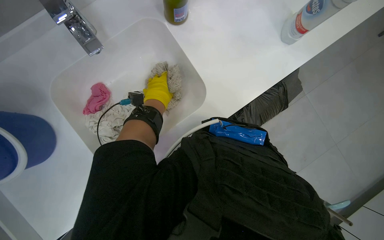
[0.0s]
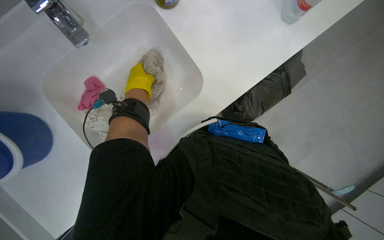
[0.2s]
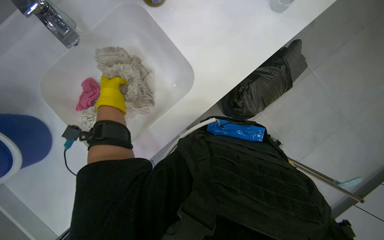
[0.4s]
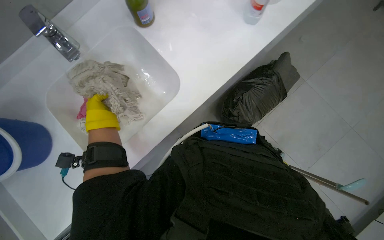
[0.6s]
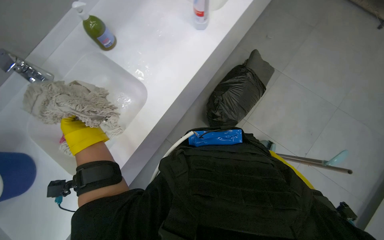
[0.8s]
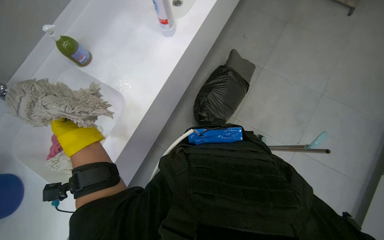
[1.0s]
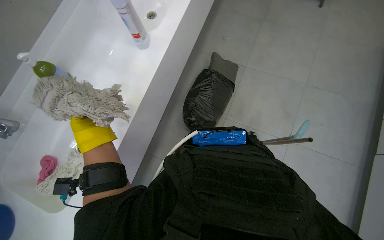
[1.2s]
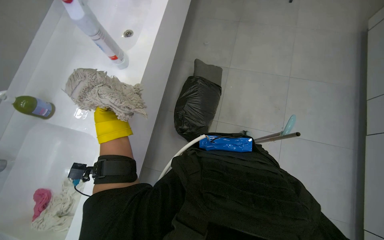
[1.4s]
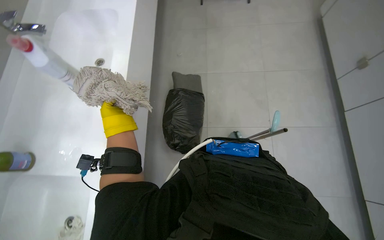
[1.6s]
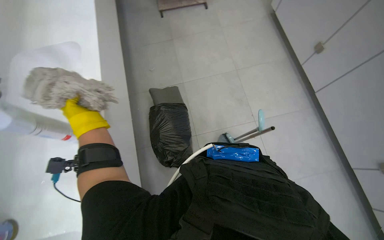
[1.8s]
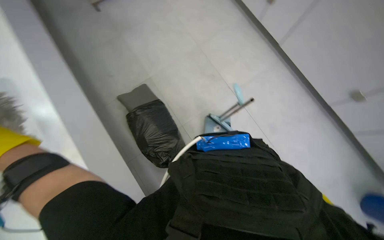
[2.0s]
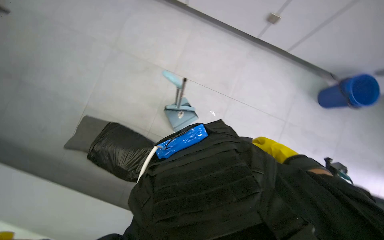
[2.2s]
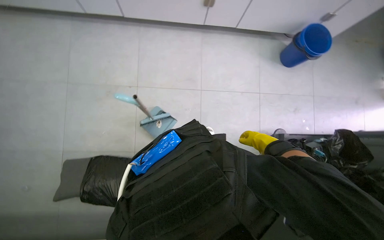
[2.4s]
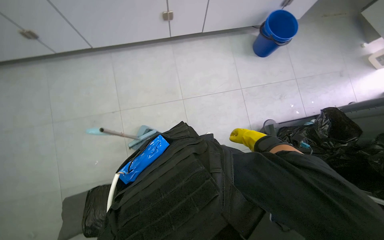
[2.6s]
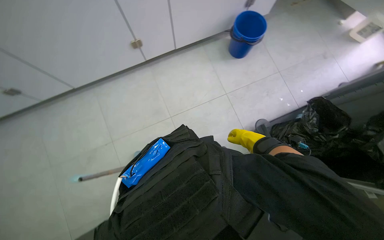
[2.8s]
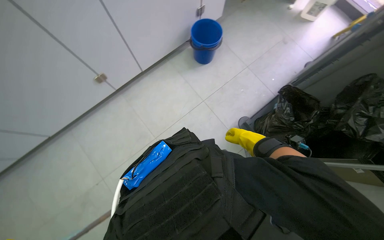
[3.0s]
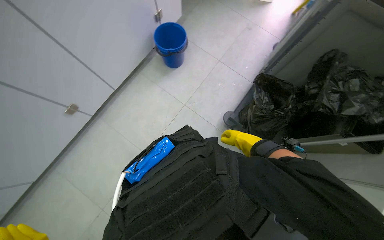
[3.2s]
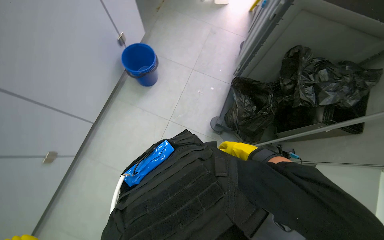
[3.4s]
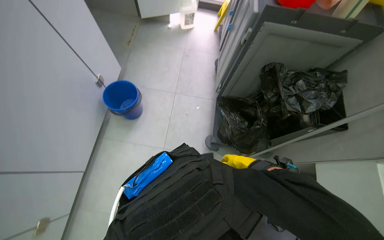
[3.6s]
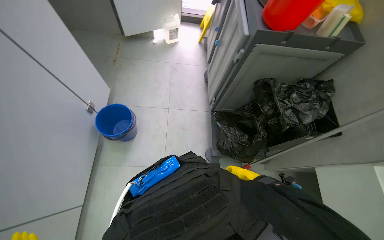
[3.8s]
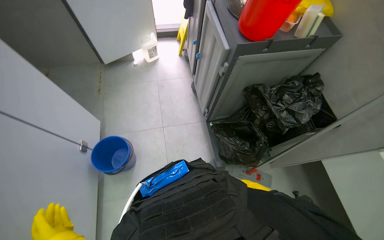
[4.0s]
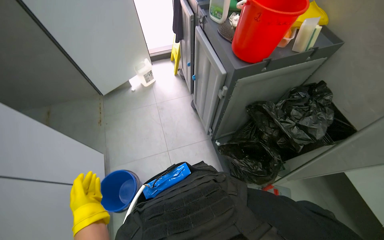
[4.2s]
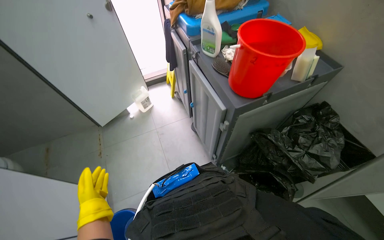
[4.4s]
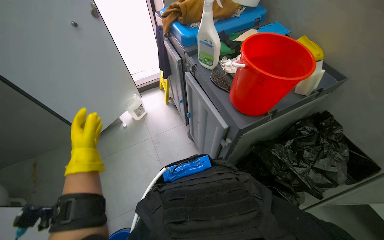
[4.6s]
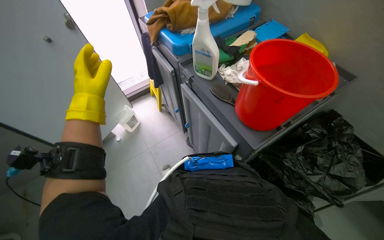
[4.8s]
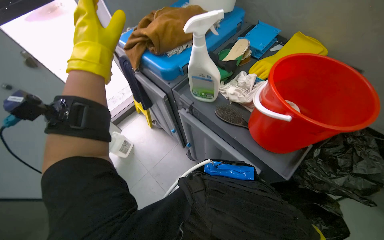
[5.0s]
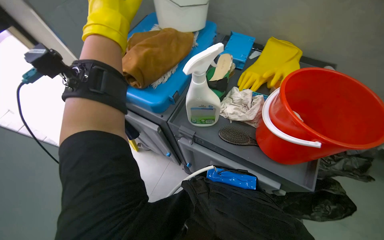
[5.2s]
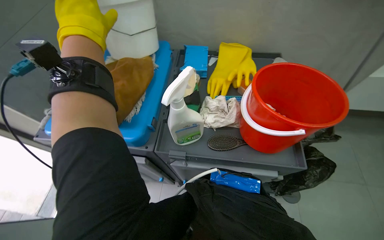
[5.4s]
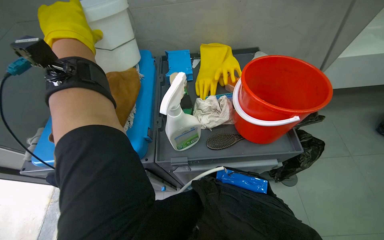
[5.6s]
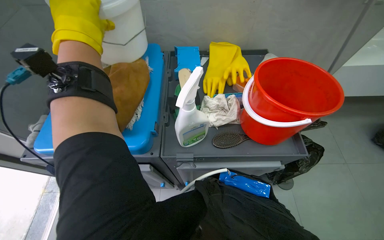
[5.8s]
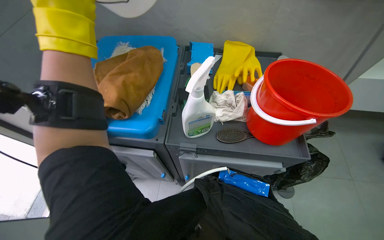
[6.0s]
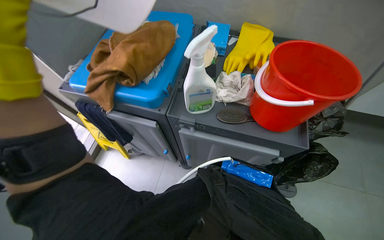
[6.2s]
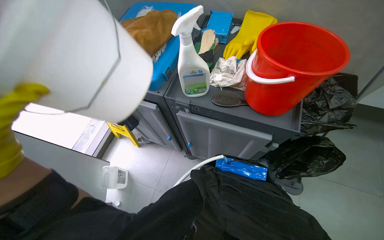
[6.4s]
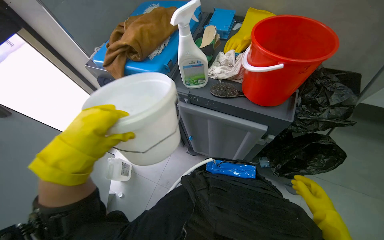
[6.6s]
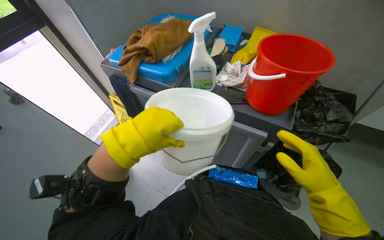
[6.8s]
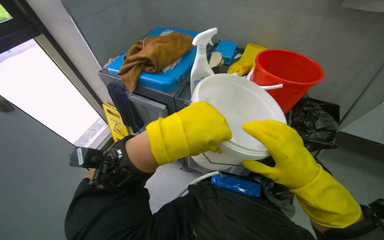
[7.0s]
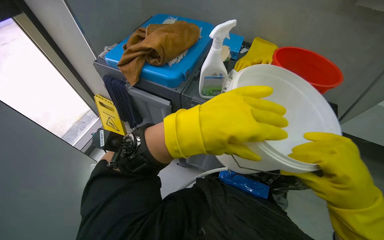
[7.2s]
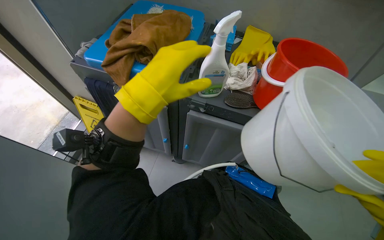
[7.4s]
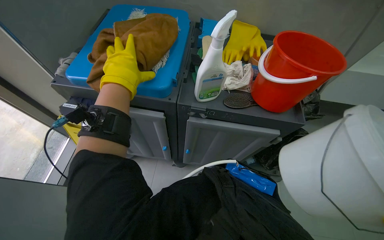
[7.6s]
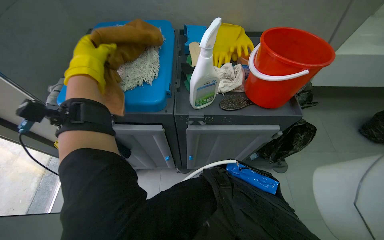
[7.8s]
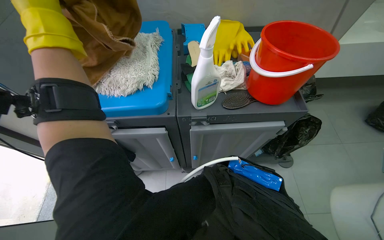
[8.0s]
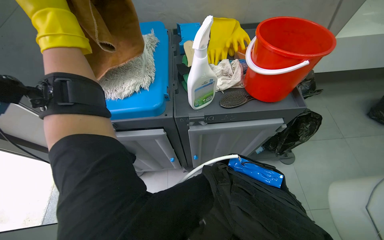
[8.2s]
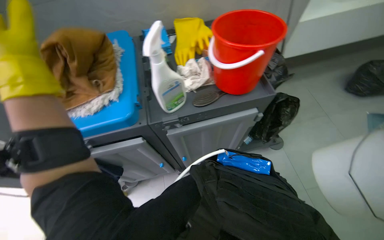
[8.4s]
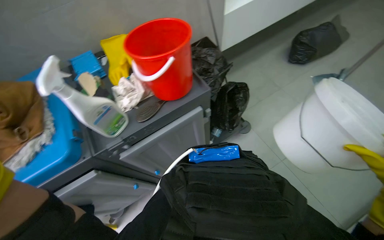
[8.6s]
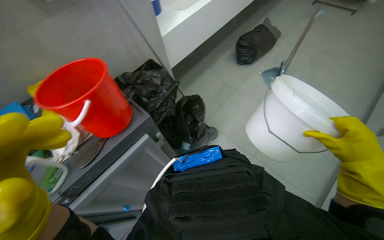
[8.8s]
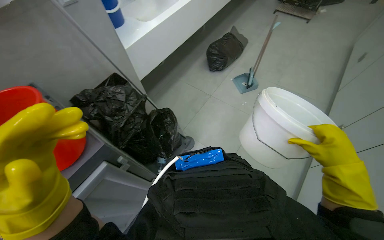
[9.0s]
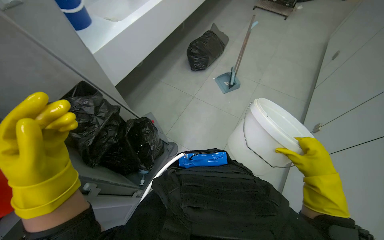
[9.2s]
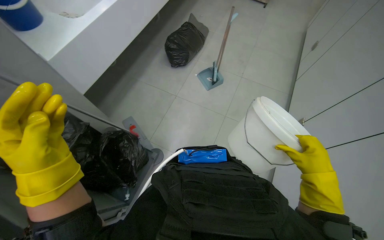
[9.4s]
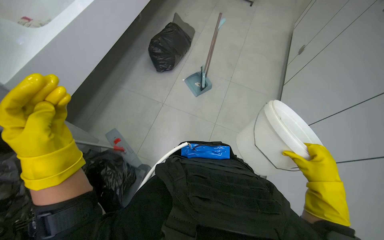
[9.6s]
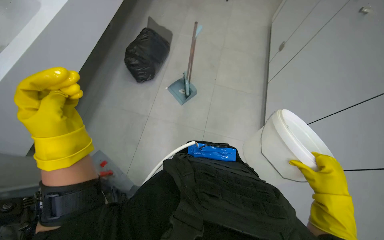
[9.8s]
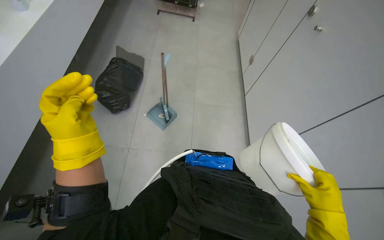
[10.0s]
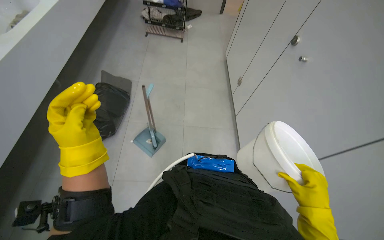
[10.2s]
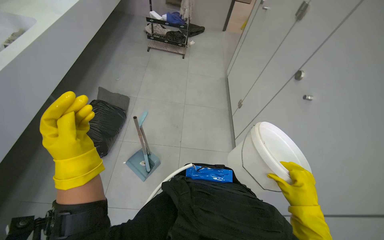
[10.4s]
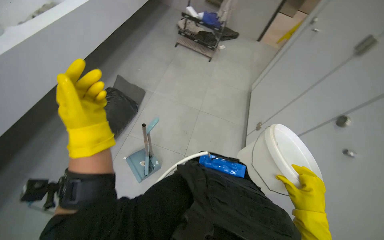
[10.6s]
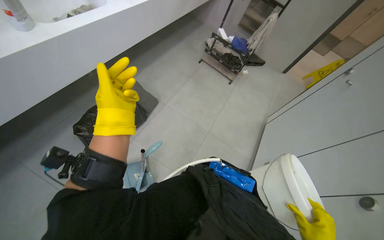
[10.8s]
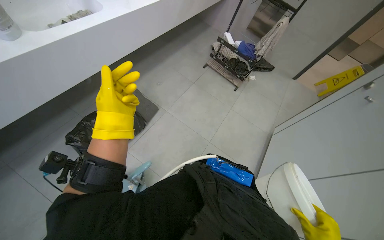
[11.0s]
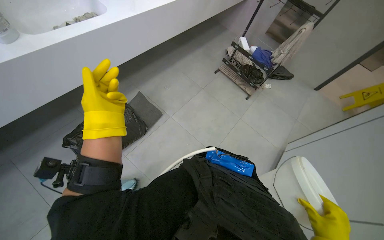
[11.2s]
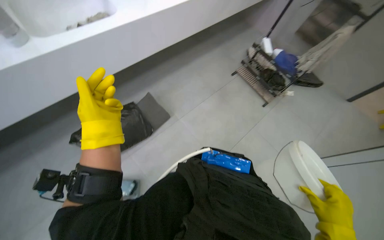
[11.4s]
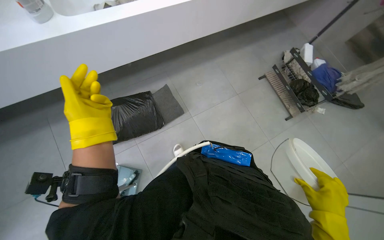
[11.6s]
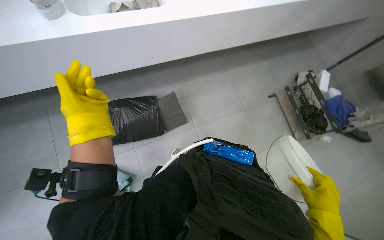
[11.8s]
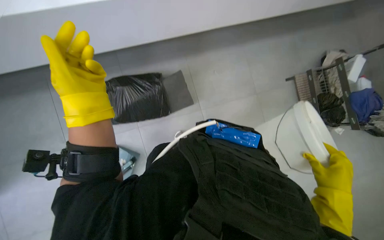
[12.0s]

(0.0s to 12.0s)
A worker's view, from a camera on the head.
Job: preparing cleaning supplies.
The whole recording: Cleaning and preparing mop head. The worker cleans the mop head in the sink, fills a bucket with water, wrings it out, and attaches it to the mop handle.
0.0s - 1.6s: The left hand reaches approximately 20 cm nearer to the camera, then returns.
1.6s - 3.0s: The head travels about 50 cm. The scene turns about 85 degrees counterclockwise in the picture.
3.0s - 4.4s: The camera travels approximately 70 cm. The wearer's head swings about 75 degrees to the right. The camera pitches upward, by approximately 15 degrees.
4.4s - 6.0s: The camera travels about 60 cm. The head rotates some 60 degrees to the right.
7.6s - 9.0s: The wearer looks about 65 degrees further to the right.
9.0s - 10.4s: The head travels approximately 80 cm. The head turns to the right by about 35 degrees.

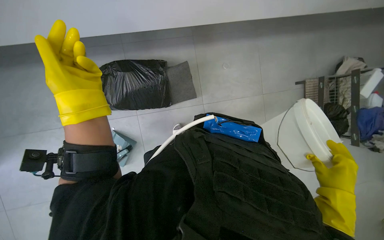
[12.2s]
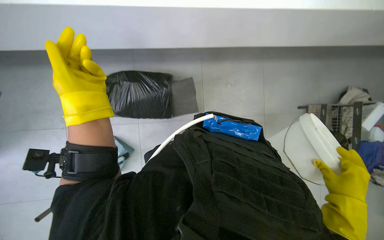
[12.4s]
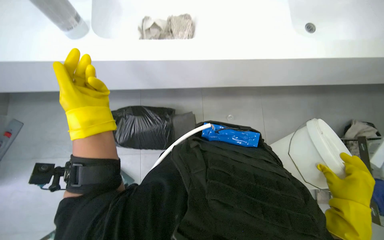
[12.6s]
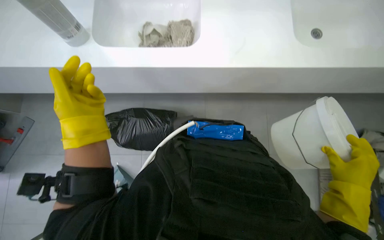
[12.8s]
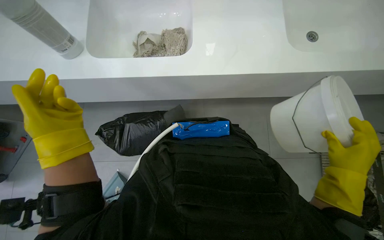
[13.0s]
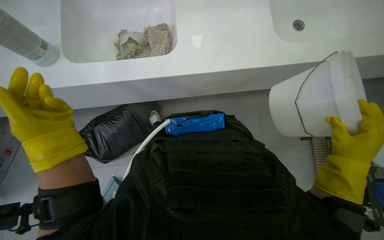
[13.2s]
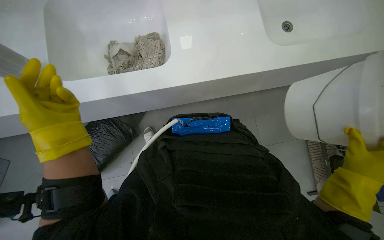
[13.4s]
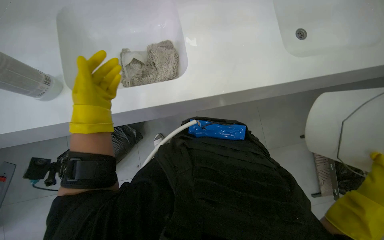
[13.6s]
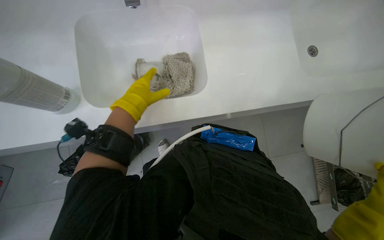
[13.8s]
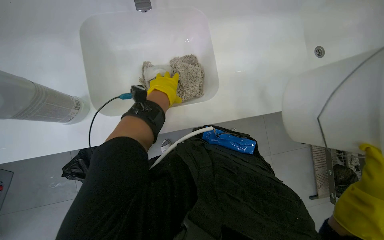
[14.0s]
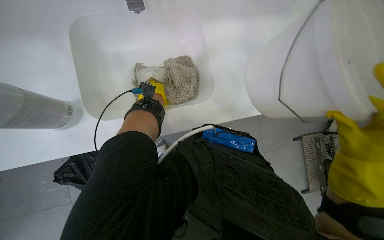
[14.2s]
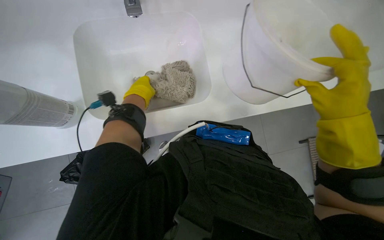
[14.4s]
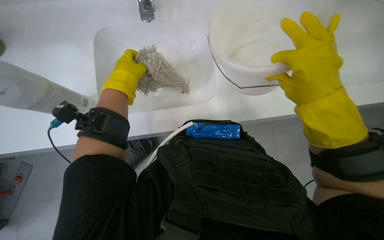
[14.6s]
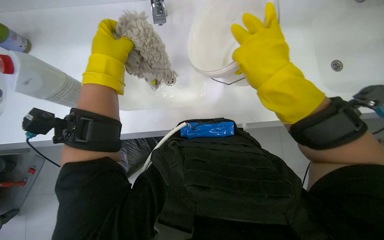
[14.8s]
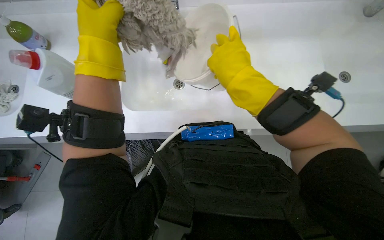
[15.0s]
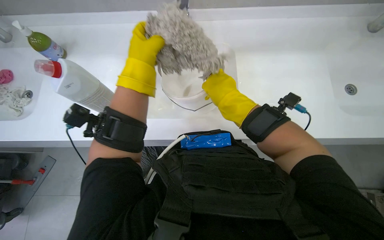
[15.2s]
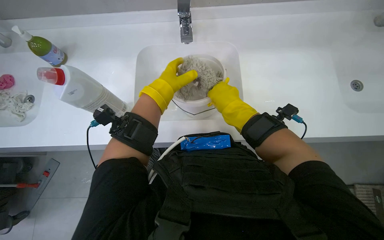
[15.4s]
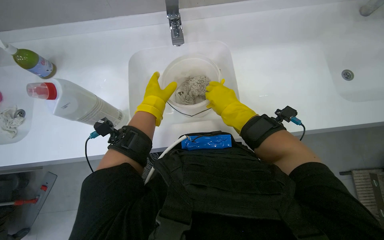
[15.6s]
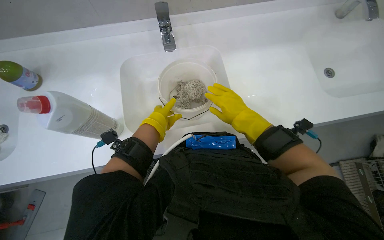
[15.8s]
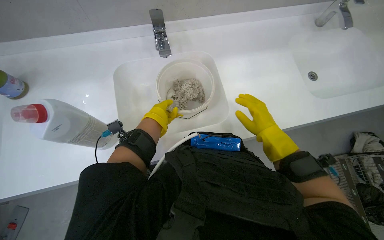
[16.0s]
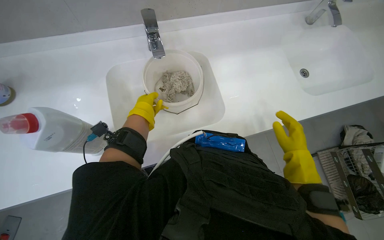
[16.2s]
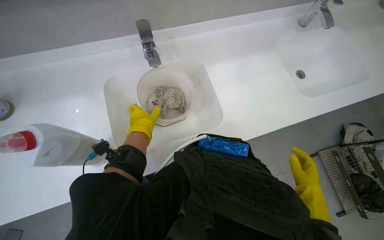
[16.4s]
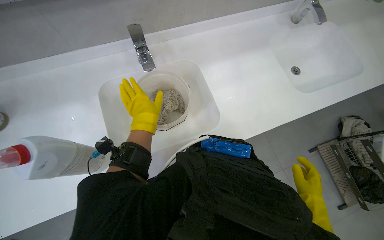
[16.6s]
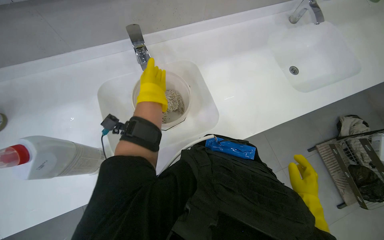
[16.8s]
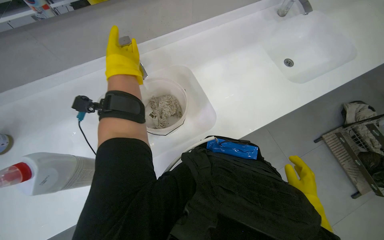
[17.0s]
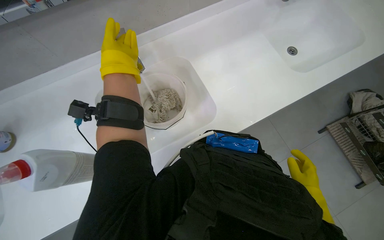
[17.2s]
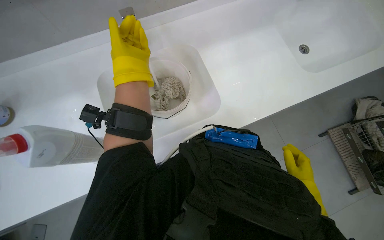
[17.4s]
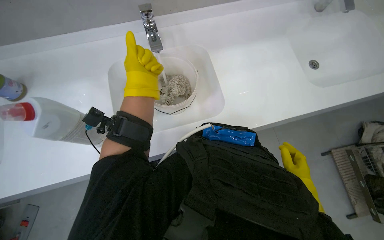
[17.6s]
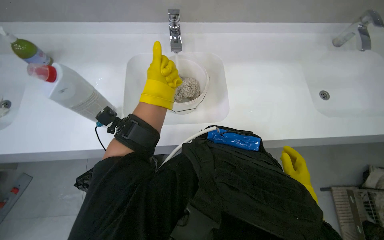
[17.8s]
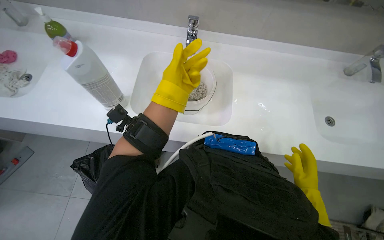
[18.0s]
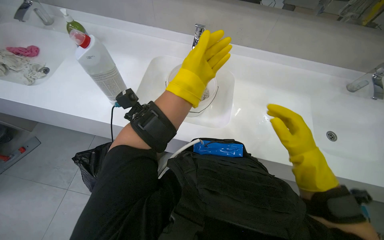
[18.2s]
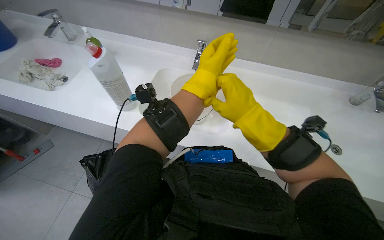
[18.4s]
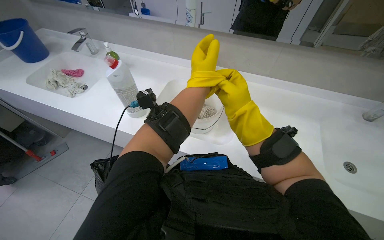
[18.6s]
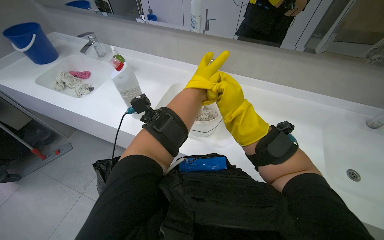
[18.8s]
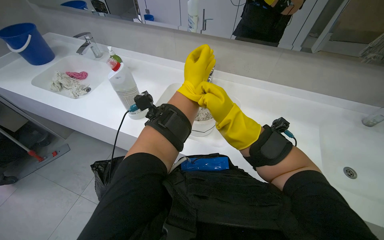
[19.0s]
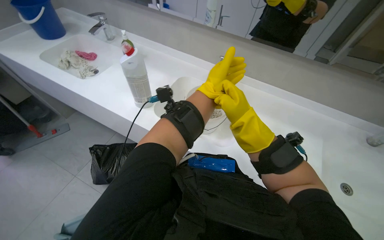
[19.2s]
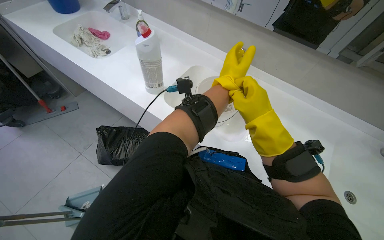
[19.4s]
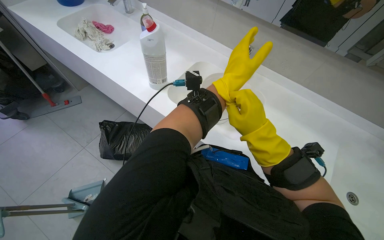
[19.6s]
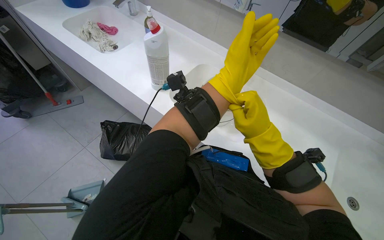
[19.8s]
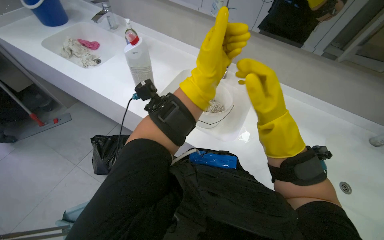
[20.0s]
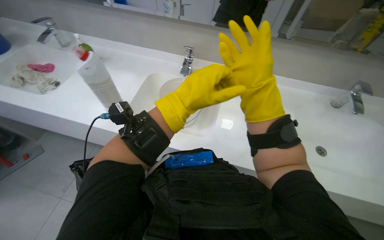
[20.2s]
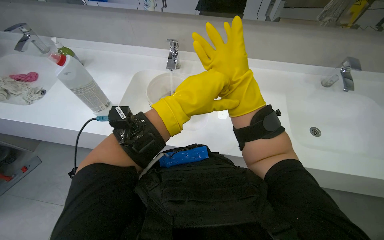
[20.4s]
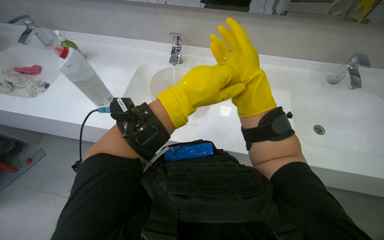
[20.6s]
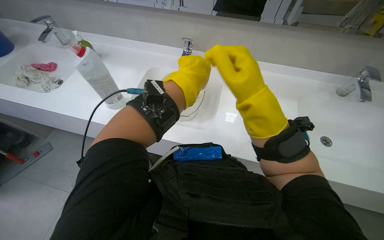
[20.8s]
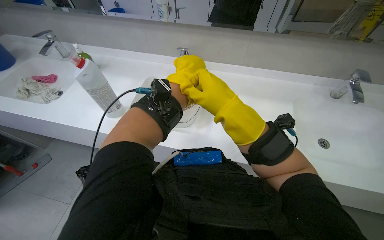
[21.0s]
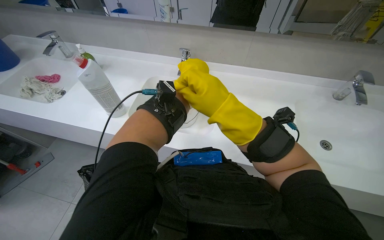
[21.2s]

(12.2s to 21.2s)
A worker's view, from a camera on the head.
Job: preparing cleaning supplies.
The whole recording: Cleaning and preparing mop head. The worker cleans the mop head in the sink, fills a bucket with water, wrings it out, and attaches it to the mop handle.
12.2s - 13.8s: The wearer looks roughly 15 degrees further upward. The left hand heads farther from the camera, covering roughly 15 cm.
15.2s - 16.6s: The head turns to the right by roughly 20 degrees. The right hand shifts approximately 40 cm down the picture and to the right. Meanwhile the left hand travels farther from the camera by about 15 cm.
16.6s - 18.2s: The scene rotates clockwise by some 30 degrees.
18.2s - 19.8s: The right hand goes approximately 15 cm to the left and up the picture.
